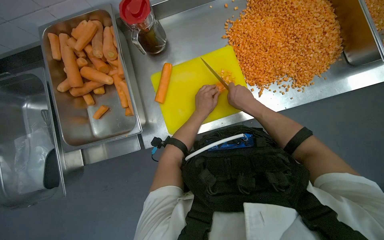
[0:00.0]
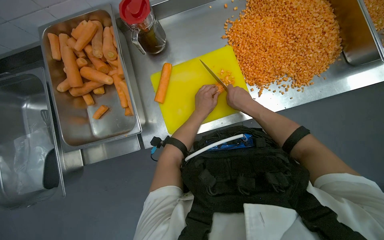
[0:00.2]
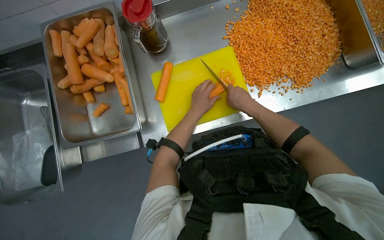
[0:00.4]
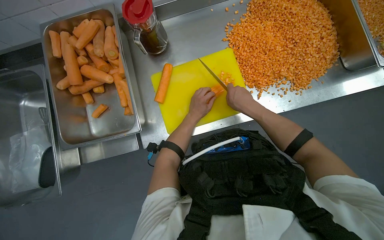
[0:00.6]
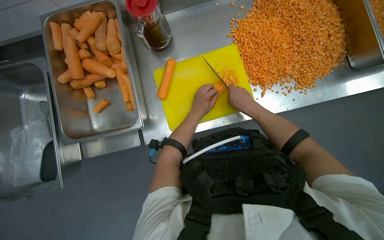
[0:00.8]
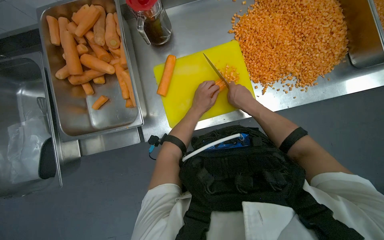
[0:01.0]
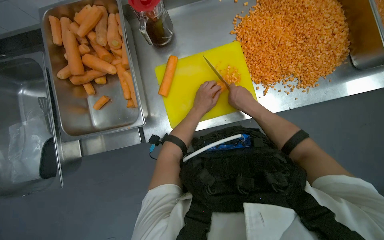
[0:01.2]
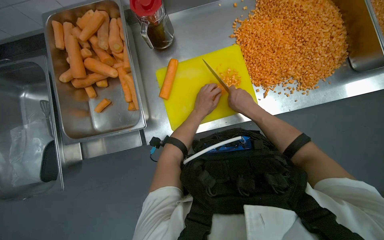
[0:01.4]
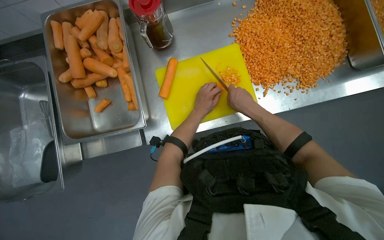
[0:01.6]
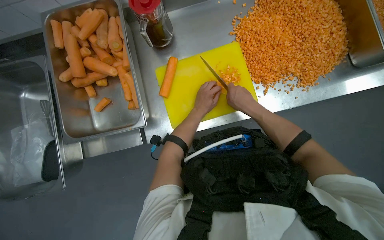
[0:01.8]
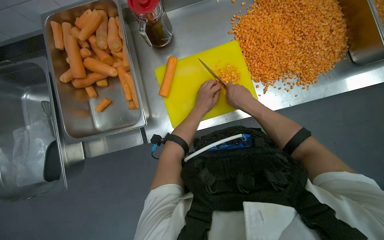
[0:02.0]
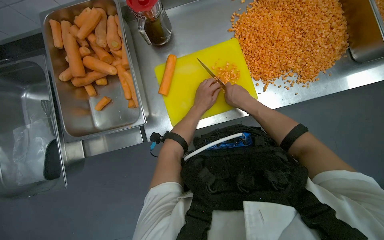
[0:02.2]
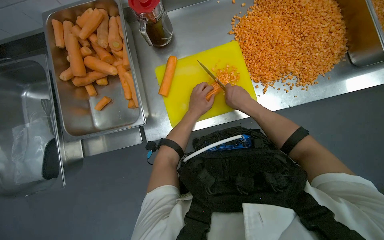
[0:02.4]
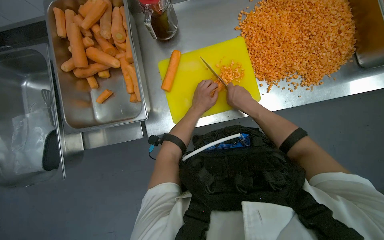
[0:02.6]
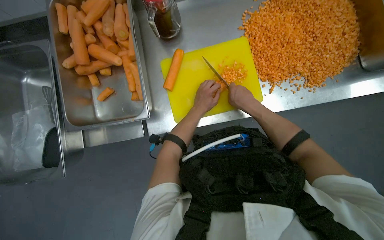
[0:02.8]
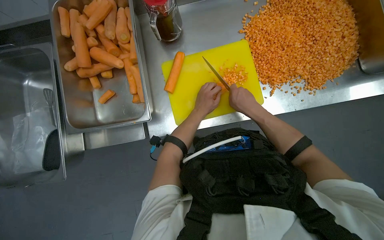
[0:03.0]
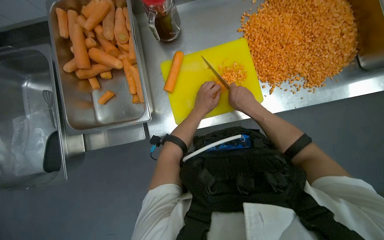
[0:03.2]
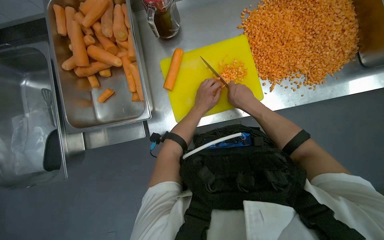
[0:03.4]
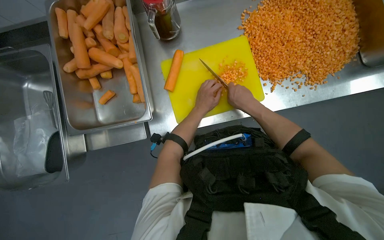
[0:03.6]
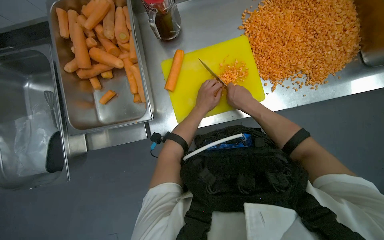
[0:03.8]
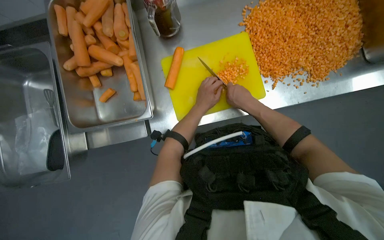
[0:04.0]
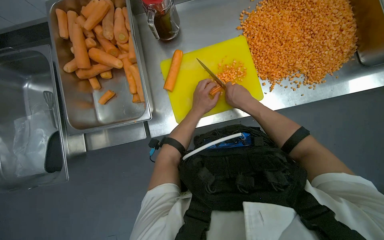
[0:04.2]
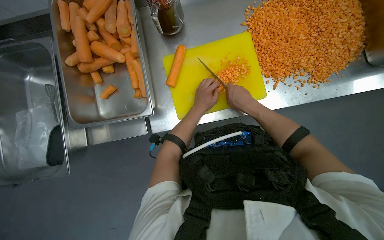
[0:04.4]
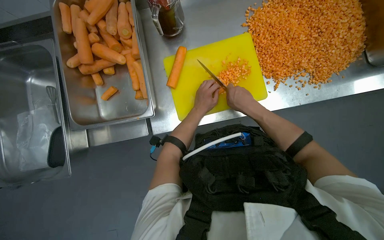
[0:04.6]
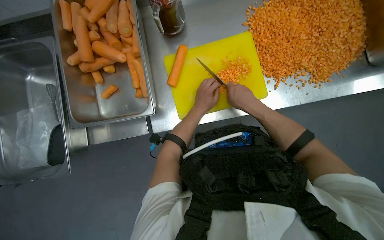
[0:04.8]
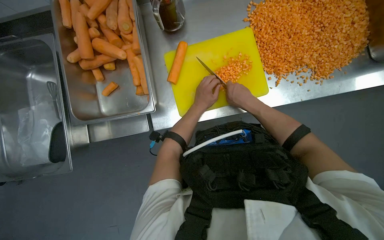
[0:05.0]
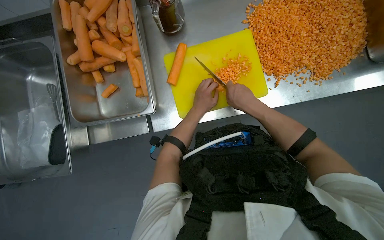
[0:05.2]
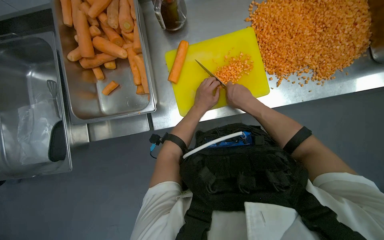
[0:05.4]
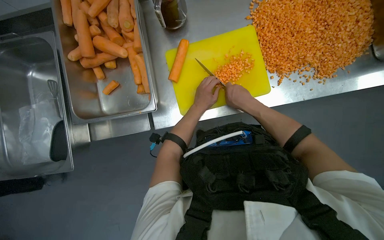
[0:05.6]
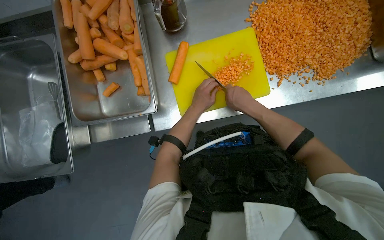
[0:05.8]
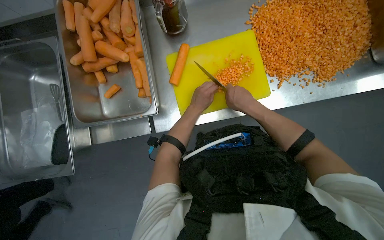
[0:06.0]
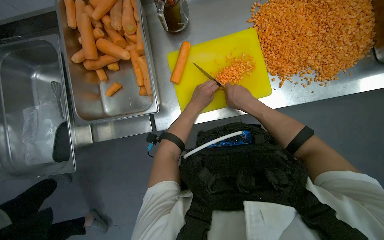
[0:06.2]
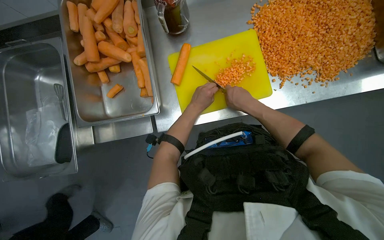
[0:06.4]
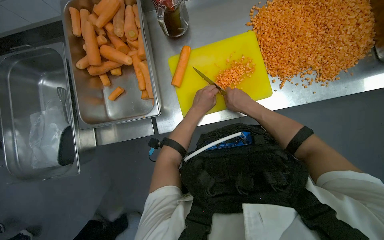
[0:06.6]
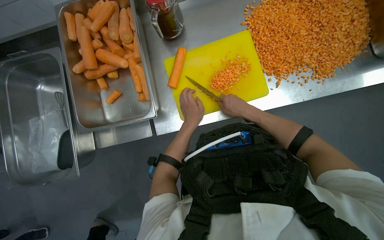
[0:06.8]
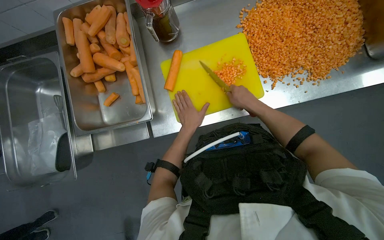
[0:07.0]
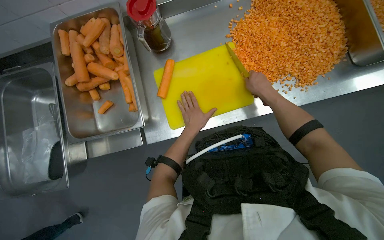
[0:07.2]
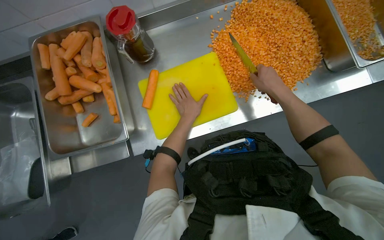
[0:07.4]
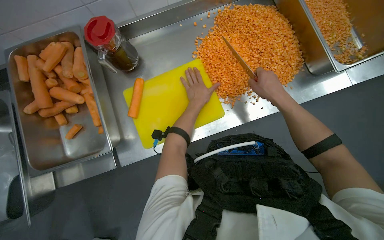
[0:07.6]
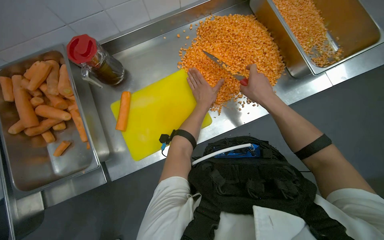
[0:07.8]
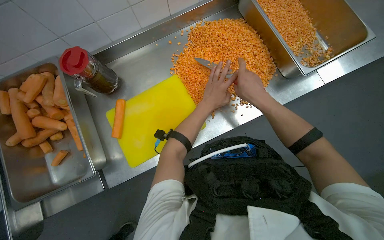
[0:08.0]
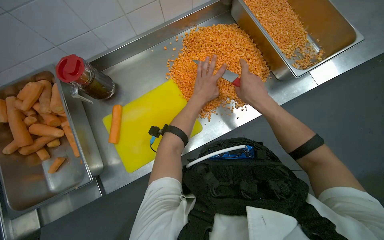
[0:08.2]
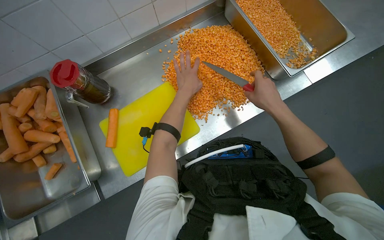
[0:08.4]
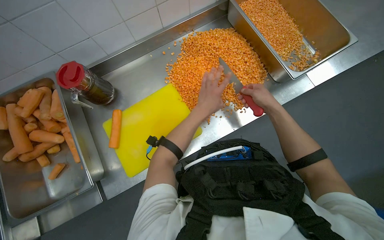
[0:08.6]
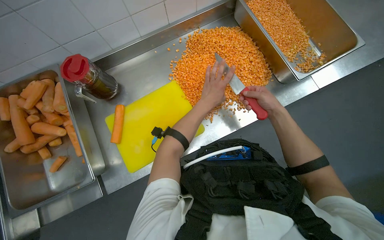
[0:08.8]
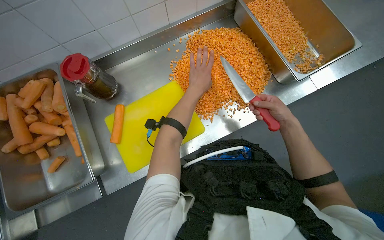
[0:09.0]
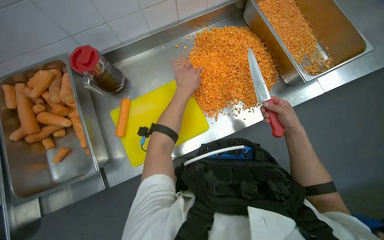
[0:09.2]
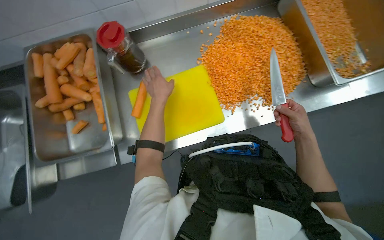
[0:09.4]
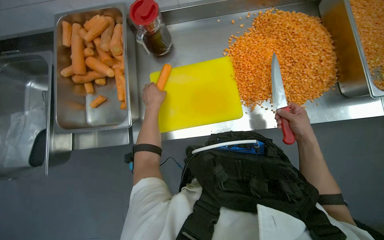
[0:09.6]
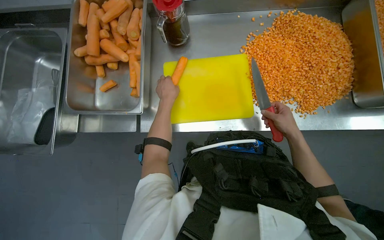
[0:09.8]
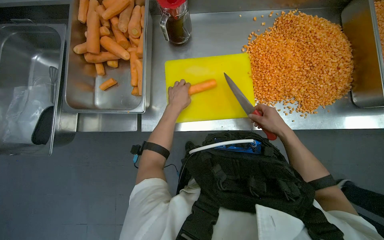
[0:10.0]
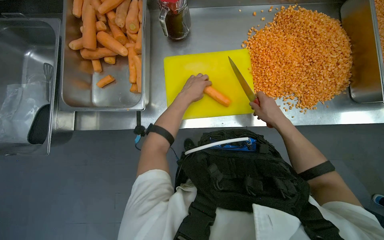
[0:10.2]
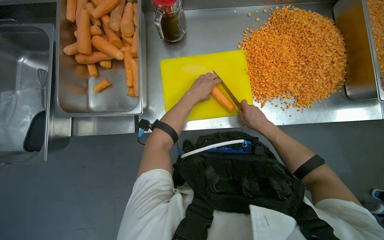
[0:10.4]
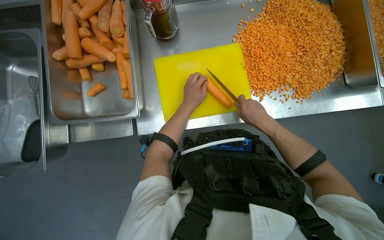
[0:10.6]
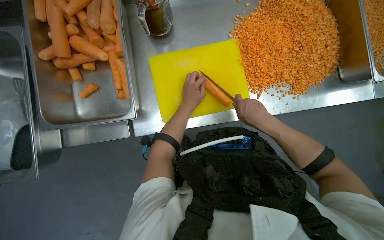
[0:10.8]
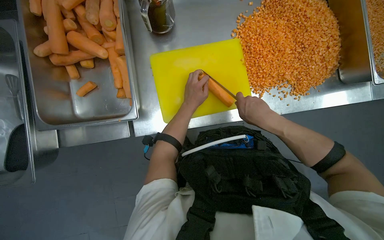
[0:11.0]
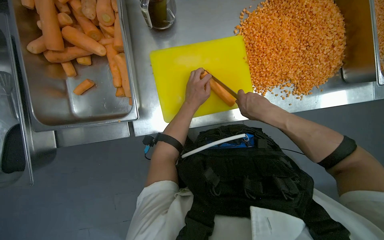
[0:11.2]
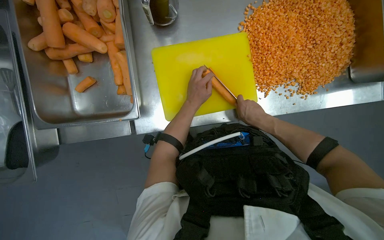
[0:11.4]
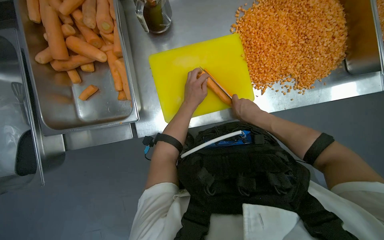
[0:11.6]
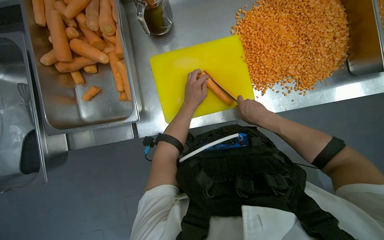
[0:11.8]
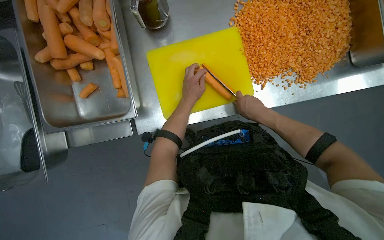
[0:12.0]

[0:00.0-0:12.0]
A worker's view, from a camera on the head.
Job: preparing food.
The whole recording: Dicing carrots on cutting board. The worker dices carrots on a yellow cutting board and scrapes them into a metal tray.
0:00.0 to 0:06.0: The hands work in one place, with small movements.
0:06.0 to 0:07.6: The right hand is displaced to the right by roughly 25 cm.
0:07.6 to 0:09.0: The left hand heads nearer to the camera, covering roughly 10 cm; the right hand moves to the right, about 15 cm.
0:09.0 to 0:10.4: The right hand is displaced to the left by about 25 cm, while the left hand travels to the left and back again, approximately 35 cm each way.

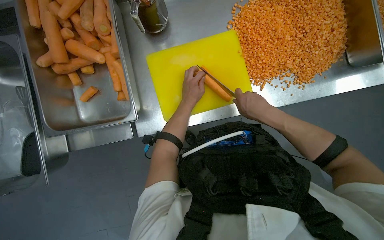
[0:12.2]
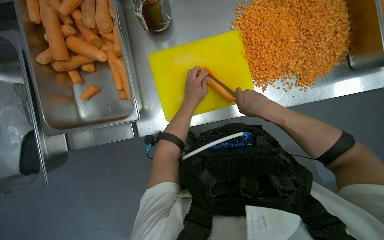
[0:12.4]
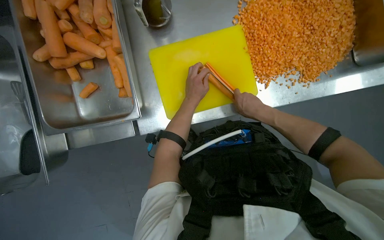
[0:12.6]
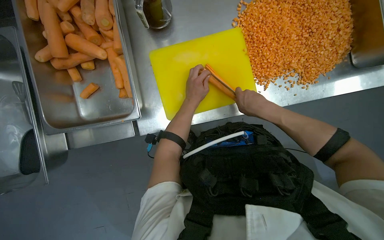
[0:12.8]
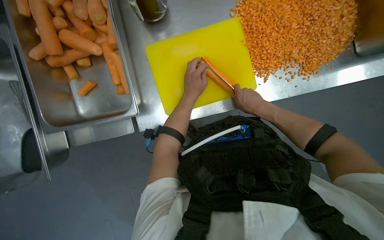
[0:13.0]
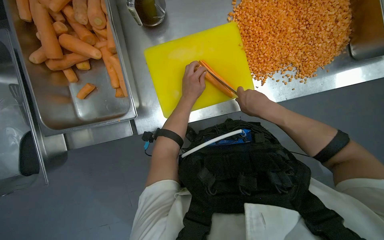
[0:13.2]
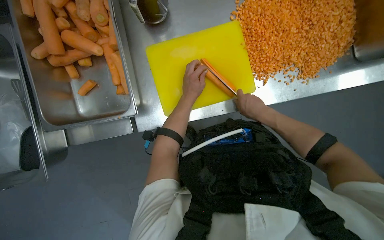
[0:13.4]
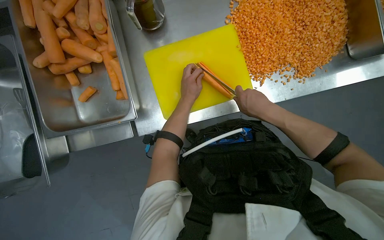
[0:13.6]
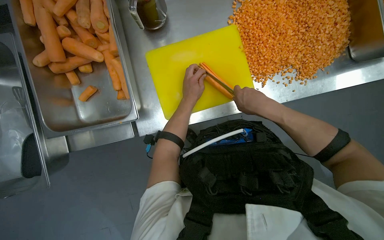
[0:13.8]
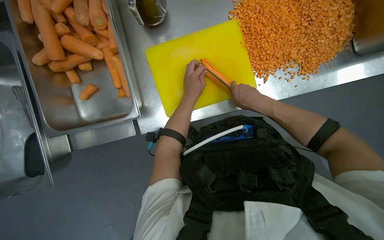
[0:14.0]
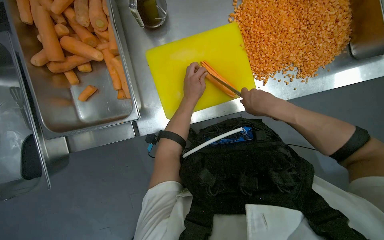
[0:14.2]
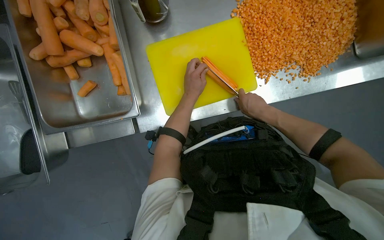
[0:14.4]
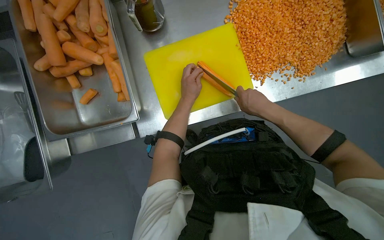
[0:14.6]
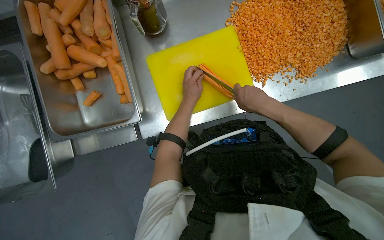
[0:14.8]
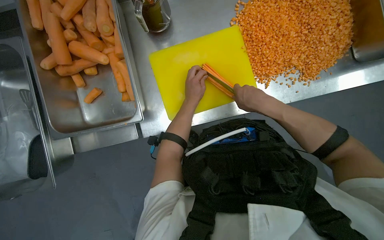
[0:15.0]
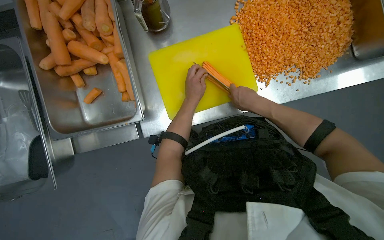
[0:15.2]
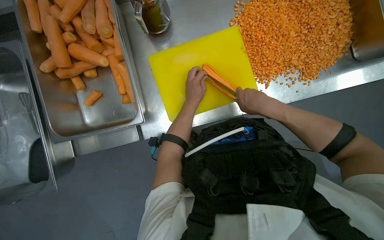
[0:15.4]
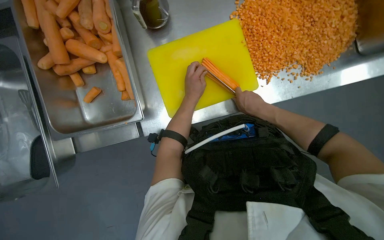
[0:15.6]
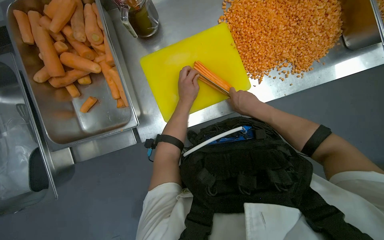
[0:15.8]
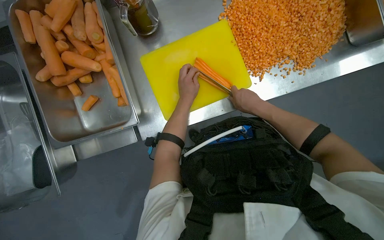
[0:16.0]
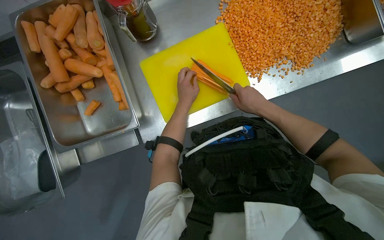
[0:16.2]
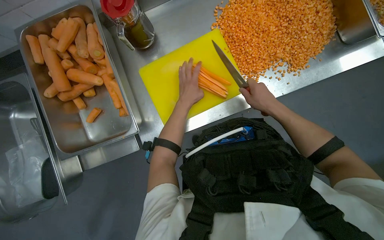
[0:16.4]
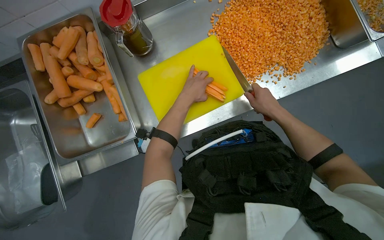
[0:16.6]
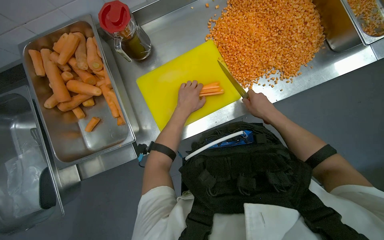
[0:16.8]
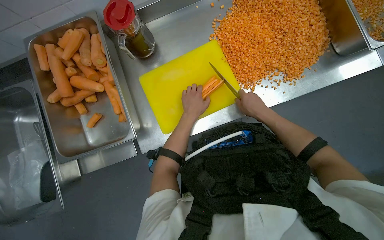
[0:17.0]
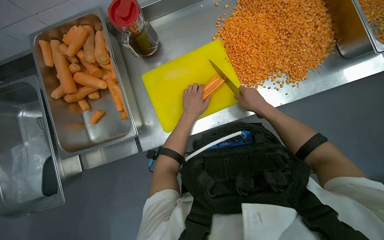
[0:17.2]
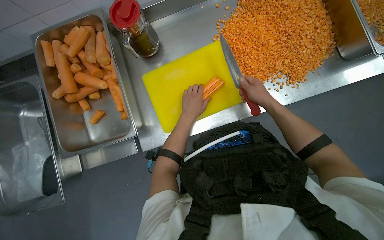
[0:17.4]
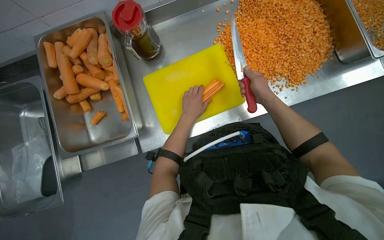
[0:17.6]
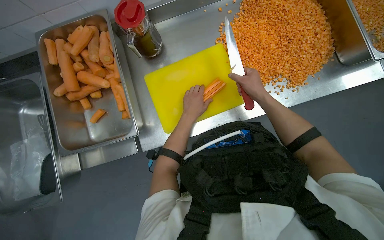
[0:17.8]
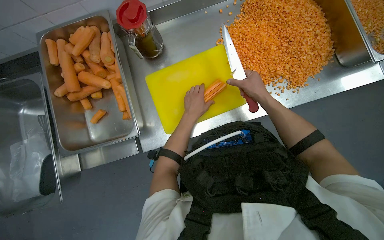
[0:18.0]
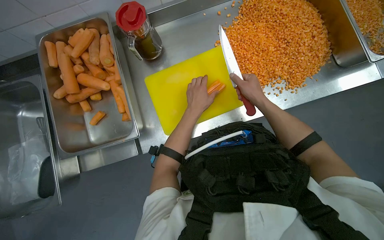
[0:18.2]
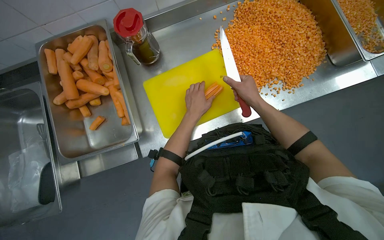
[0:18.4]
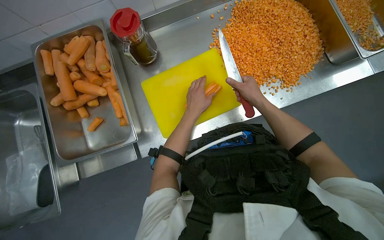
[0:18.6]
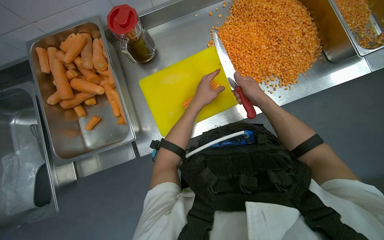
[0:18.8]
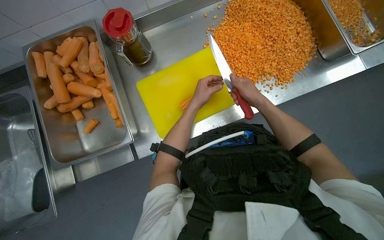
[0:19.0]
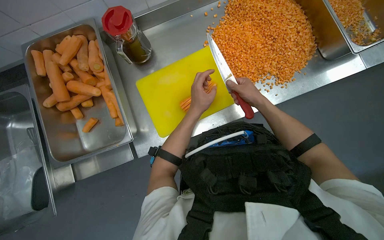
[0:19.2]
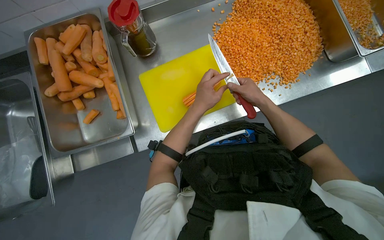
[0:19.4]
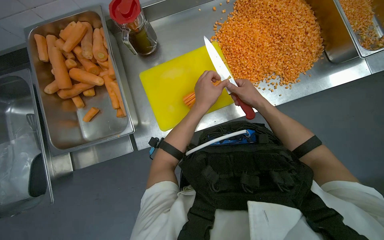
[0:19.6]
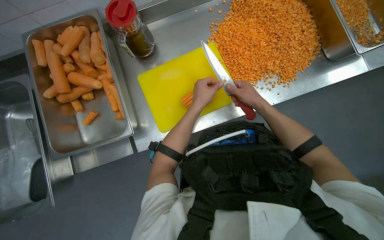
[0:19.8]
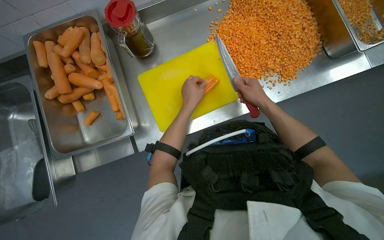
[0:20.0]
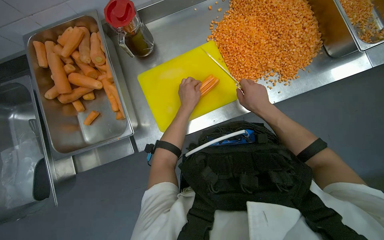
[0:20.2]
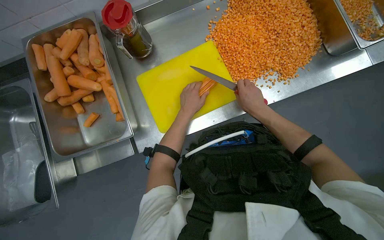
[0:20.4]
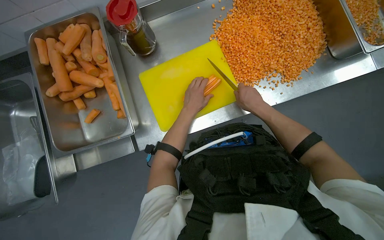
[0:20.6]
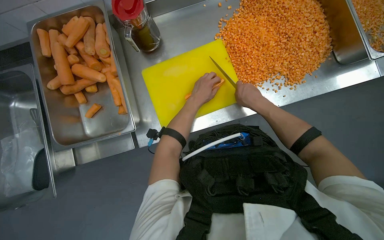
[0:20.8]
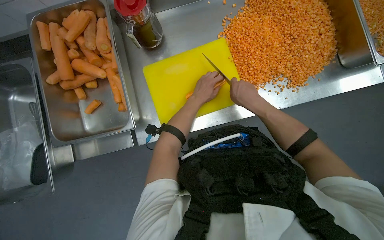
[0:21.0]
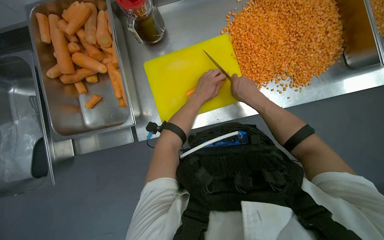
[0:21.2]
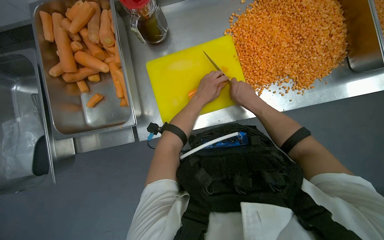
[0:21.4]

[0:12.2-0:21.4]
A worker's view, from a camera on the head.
Job: preparing food.
The whole recording: Dicing carrots on cutting board. The worker dices carrots on a yellow cutting board and scrapes them into a metal tray.
0:12.2 to 0:15.2: The hands stay close to where they were, moving slightly.
0:15.2 to 0:16.8: The right hand goes approximately 15 cm to the right.
0:16.8 to 0:18.4: The hands work in one place, with small movements.
0:18.4 to 0:21.4: The hands are busy where they are.
